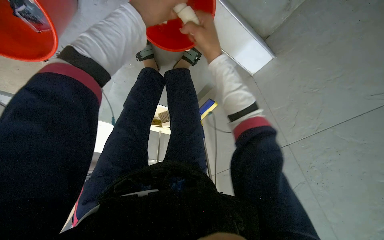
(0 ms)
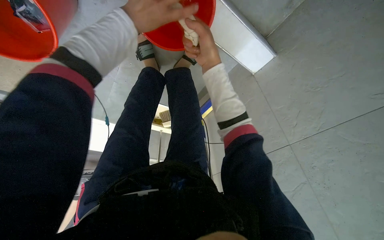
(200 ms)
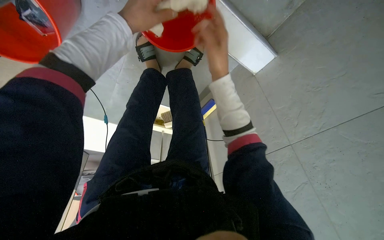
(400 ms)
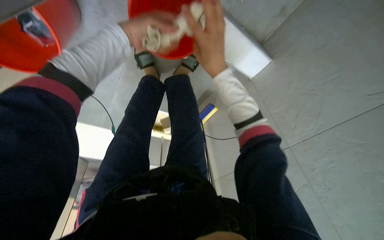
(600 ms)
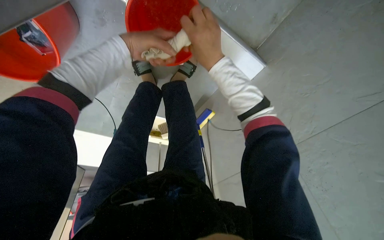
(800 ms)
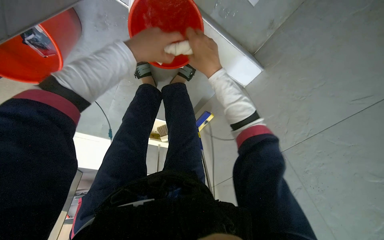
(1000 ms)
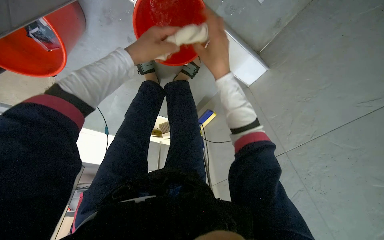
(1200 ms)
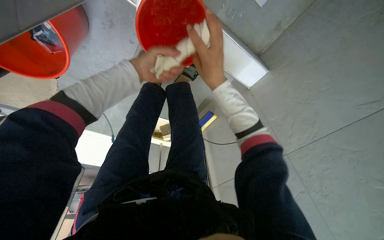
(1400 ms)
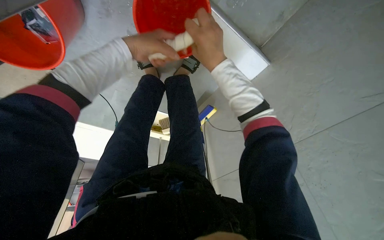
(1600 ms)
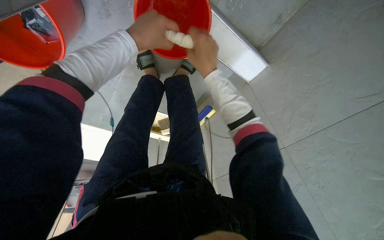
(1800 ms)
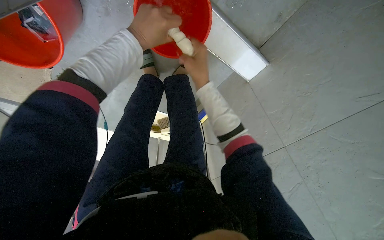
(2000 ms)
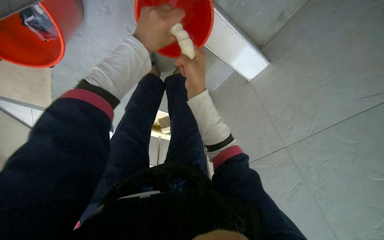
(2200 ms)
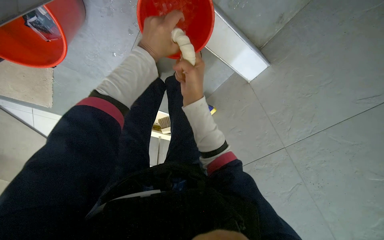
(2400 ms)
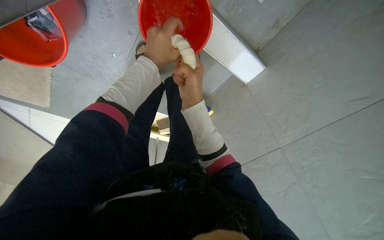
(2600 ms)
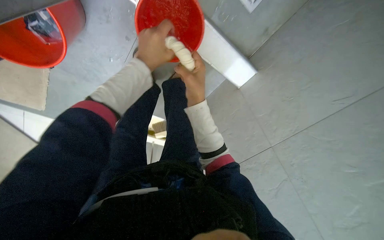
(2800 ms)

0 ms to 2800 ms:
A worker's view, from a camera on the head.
Job: preparing cleaning supplies.
The whole recording: Wringing cleaning cloth. The worker wrings a cleaning cloth into a red bucket.
0 ms to 1400 ms: The hands make small movements and keep their place.
1400 ms to 2800 ms: The right hand is displaced down the picture and nearer to the camera by about 15 cm.

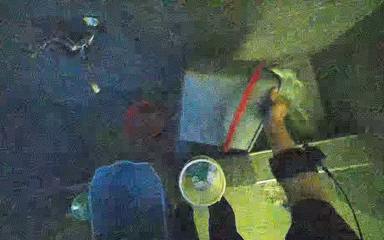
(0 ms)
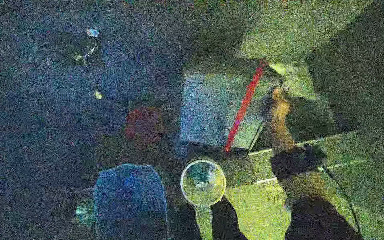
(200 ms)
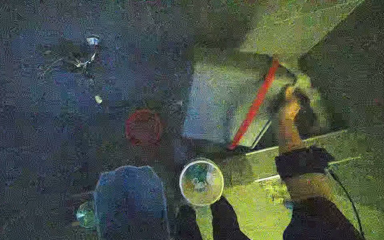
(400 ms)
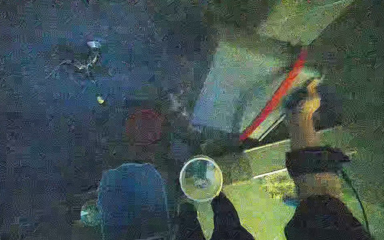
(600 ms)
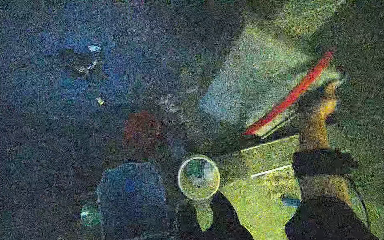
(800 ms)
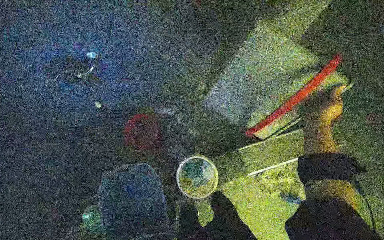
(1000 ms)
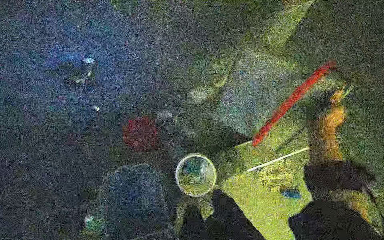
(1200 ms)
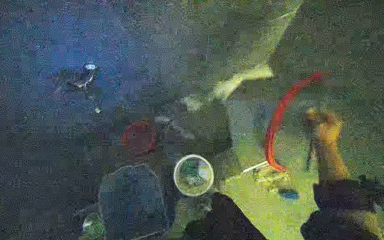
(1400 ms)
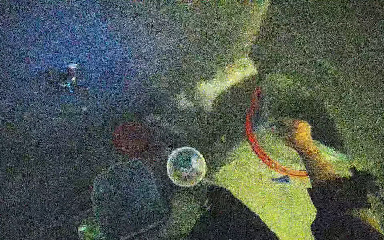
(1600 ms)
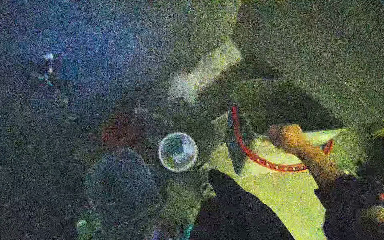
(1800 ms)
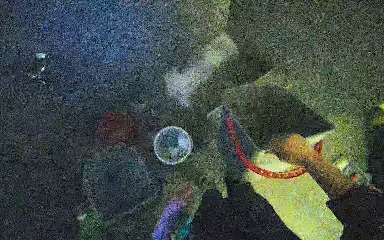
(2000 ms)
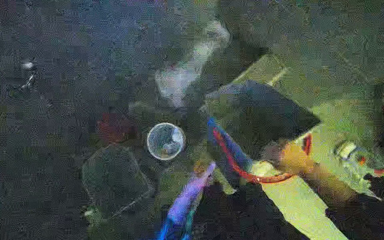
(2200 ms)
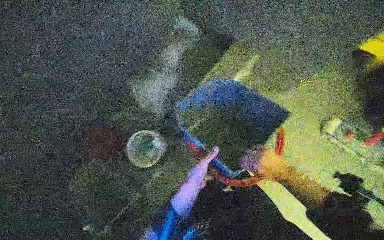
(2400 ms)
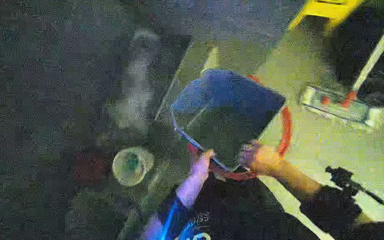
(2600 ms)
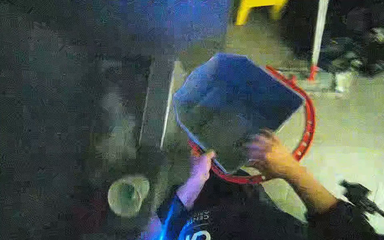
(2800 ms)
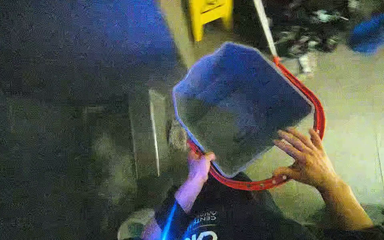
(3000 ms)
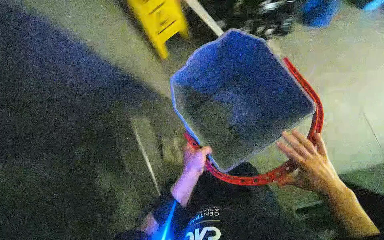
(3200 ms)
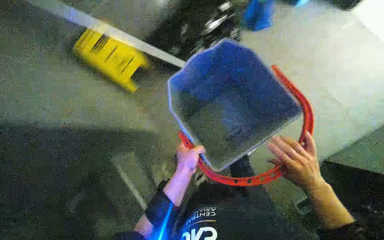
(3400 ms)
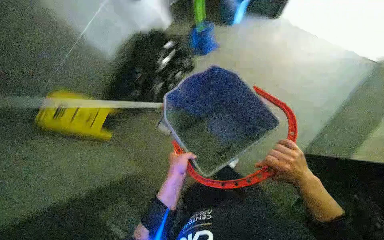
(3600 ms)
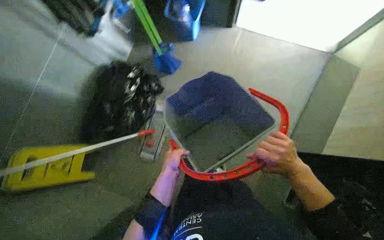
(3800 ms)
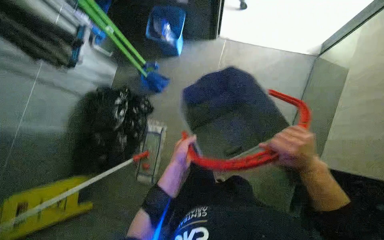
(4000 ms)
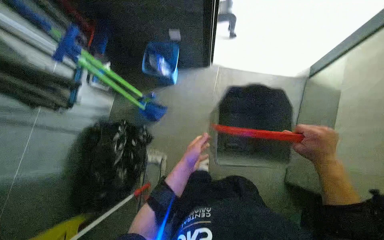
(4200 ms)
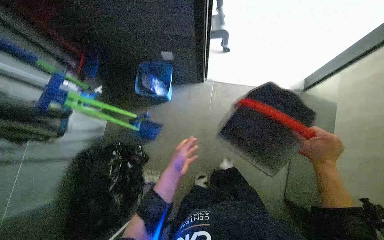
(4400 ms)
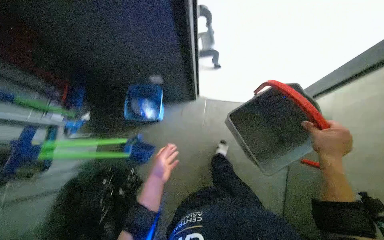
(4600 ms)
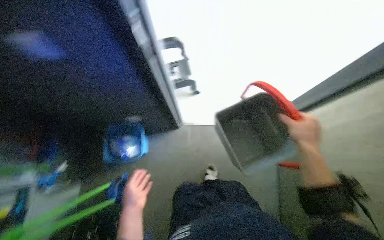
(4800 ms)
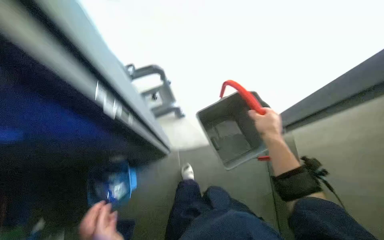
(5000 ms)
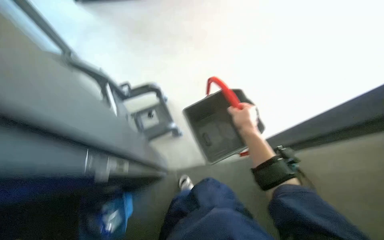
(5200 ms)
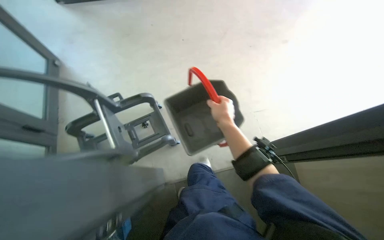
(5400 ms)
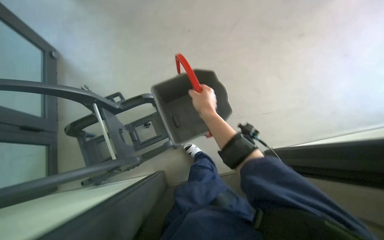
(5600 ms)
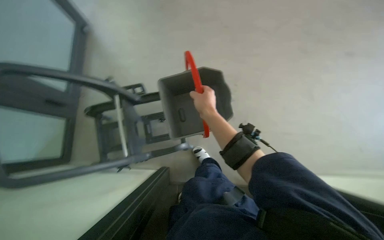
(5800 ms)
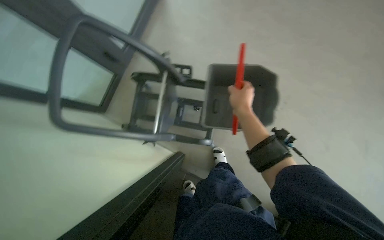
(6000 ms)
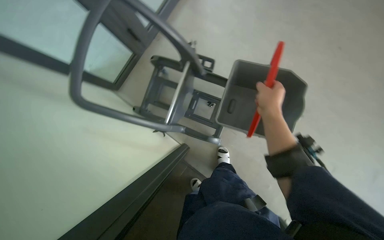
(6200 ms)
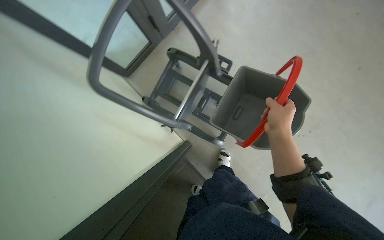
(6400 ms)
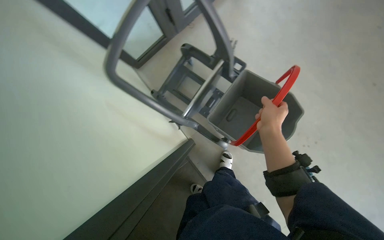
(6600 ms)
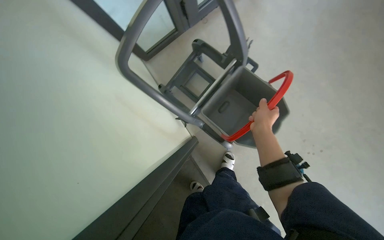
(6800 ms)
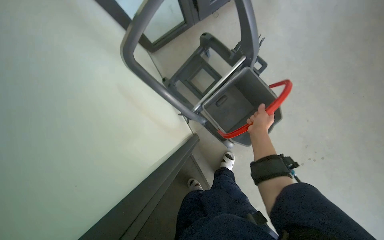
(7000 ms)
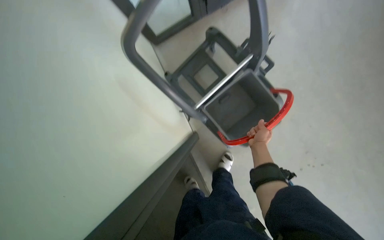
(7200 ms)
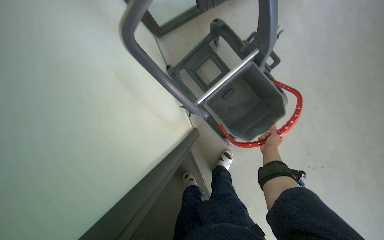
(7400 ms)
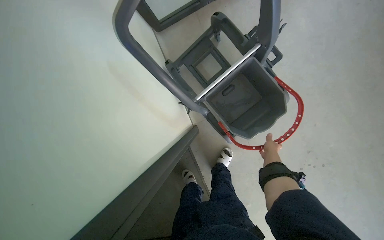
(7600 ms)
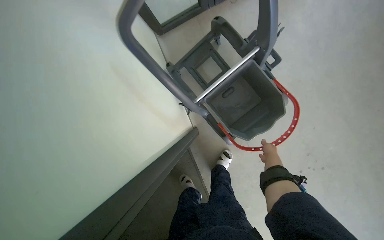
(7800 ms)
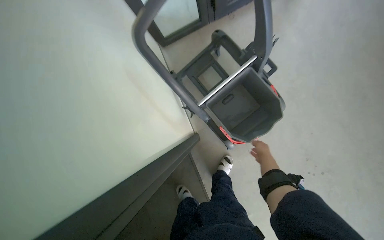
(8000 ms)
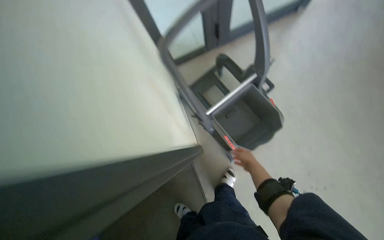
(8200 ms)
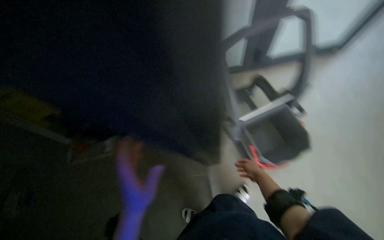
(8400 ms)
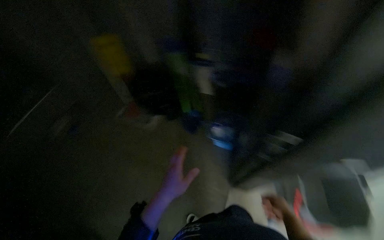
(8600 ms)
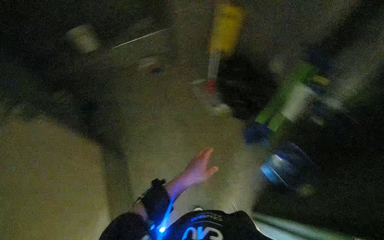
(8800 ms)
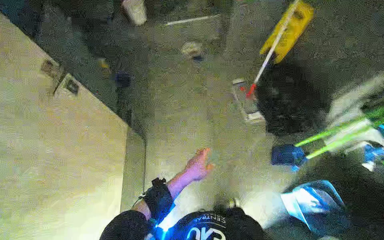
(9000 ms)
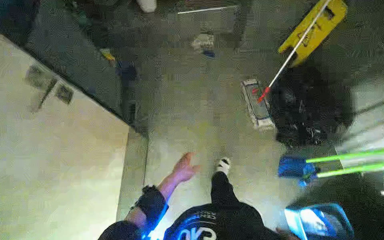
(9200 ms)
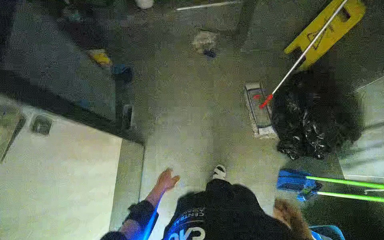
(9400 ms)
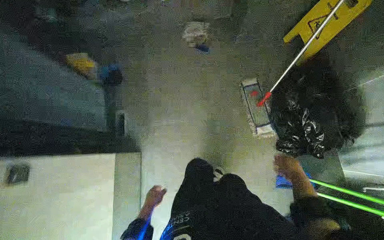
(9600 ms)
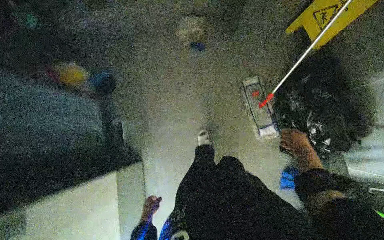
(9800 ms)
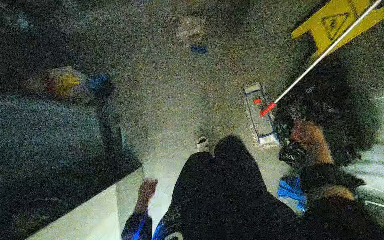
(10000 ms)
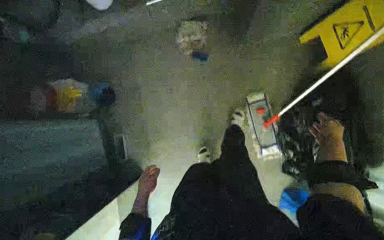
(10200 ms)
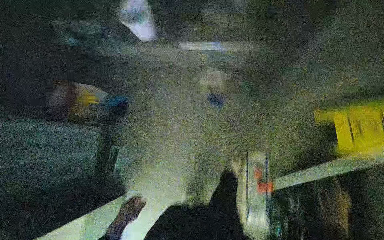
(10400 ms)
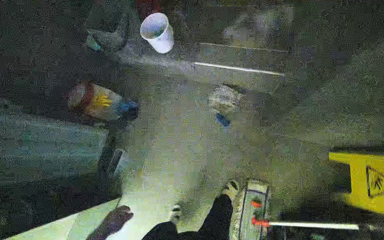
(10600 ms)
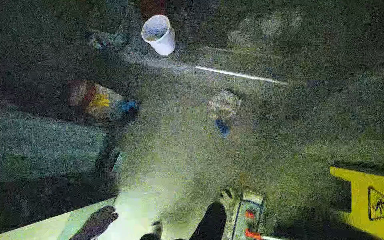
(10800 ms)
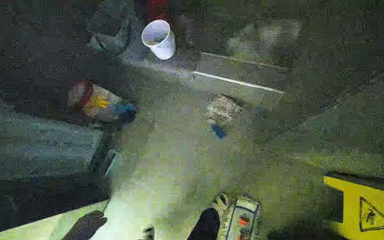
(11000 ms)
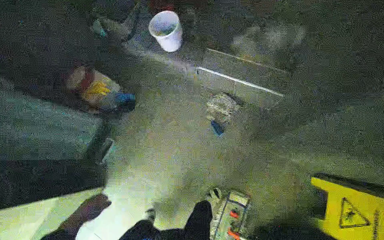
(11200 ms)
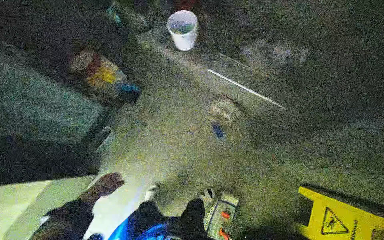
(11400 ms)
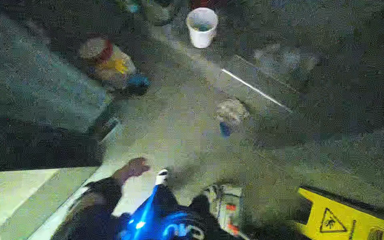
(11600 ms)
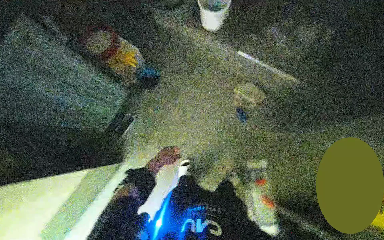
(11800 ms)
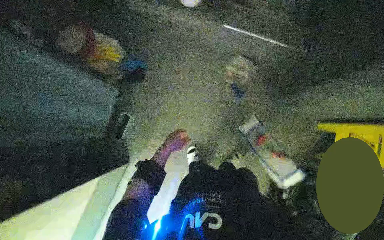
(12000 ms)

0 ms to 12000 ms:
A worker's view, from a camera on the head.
Job: preparing cleaning supplies.
The whole recording: Assembling and preparing cleaning equipment. The worker assembles the mop and prepares other cleaning equipment.
1600 ms to 3000 ms: The right hand goes approximately 15 cm down the picture.
3000 ms to 4400 ms: The wearer moves roughly 50 cm. The wearer looks roughly 35 degrees further to the right.
4400 ms to 6000 ms: The head travels roughly 80 cm.
6000 ms to 7600 ms: The scene rotates clockwise by some 40 degrees.
7600 ms to 9000 ms: The camera travels roughly 40 cm. The wearer's head swings roughly 35 degrees to the left. The view tips upward by roughly 20 degrees.
9000 ms to 10400 ms: The camera travels roughly 90 cm. The wearer looks about 20 degrees further downward.
10400 ms to 12000 ms: The left hand travels up the picture by about 10 cm.

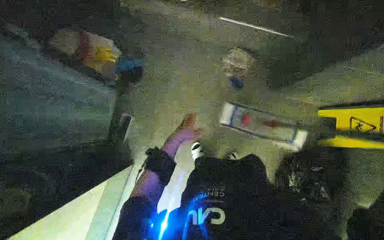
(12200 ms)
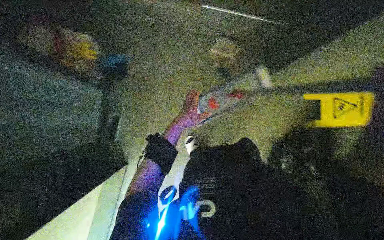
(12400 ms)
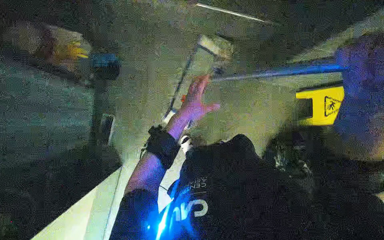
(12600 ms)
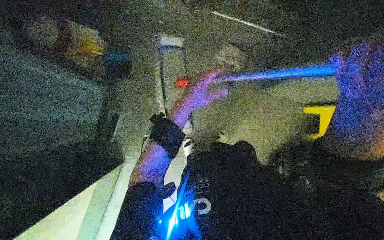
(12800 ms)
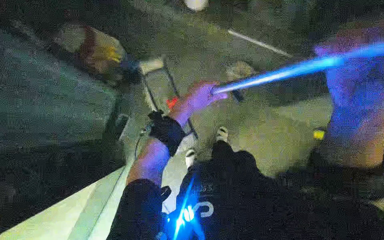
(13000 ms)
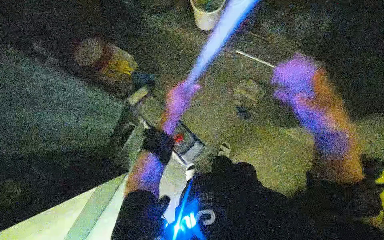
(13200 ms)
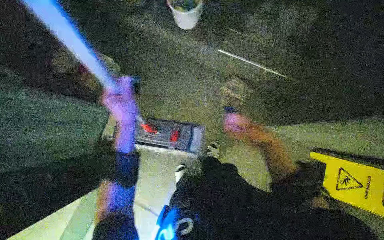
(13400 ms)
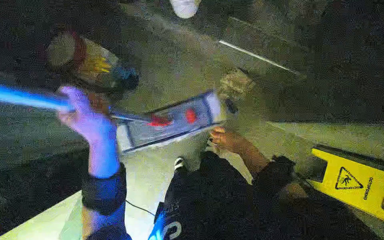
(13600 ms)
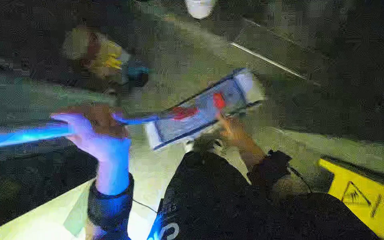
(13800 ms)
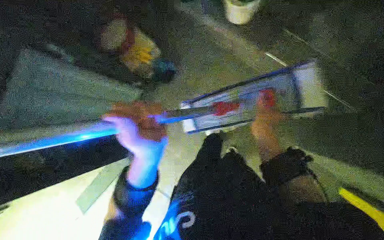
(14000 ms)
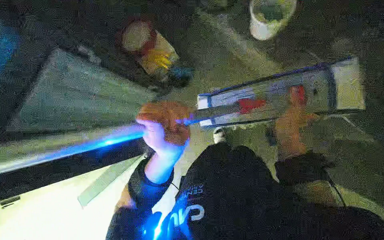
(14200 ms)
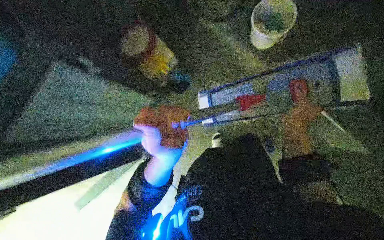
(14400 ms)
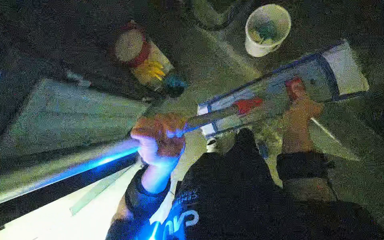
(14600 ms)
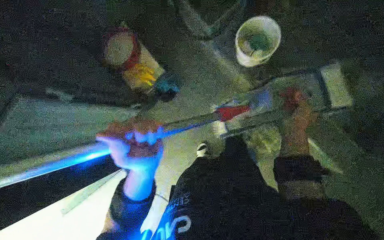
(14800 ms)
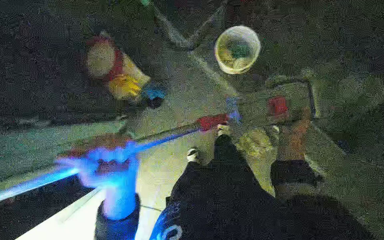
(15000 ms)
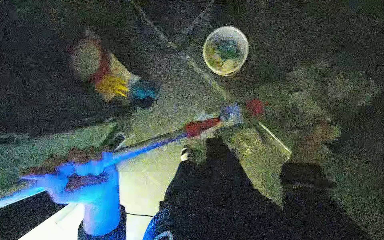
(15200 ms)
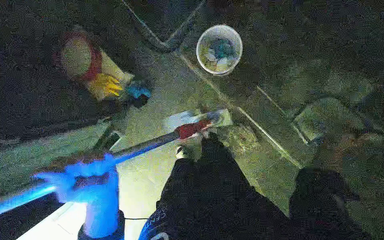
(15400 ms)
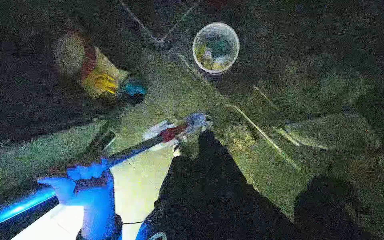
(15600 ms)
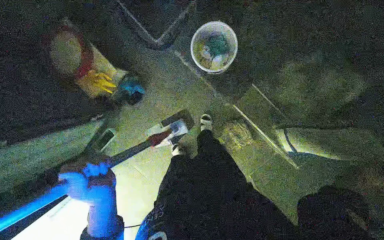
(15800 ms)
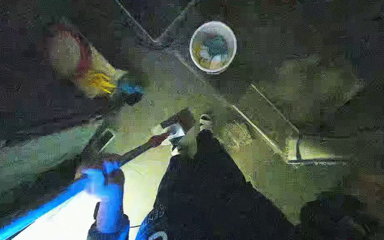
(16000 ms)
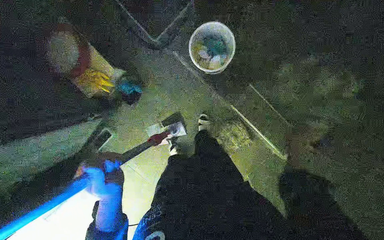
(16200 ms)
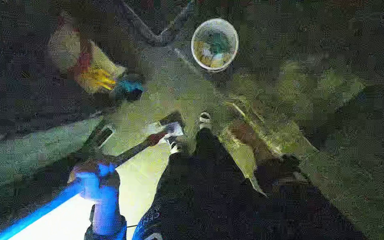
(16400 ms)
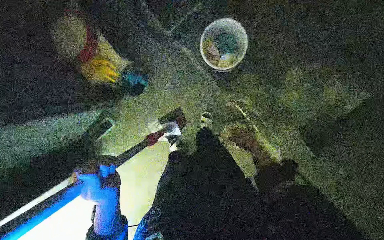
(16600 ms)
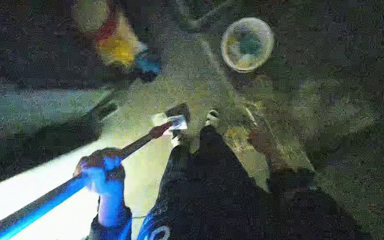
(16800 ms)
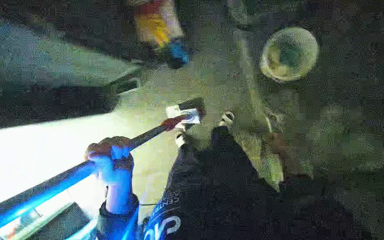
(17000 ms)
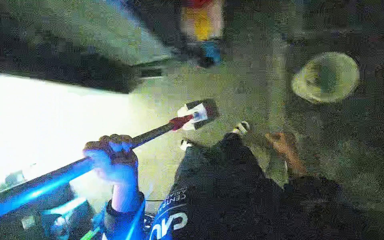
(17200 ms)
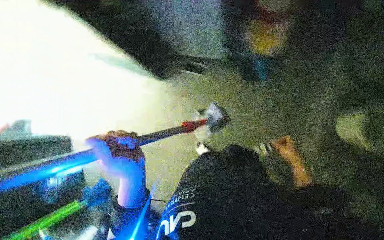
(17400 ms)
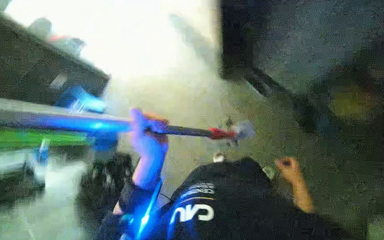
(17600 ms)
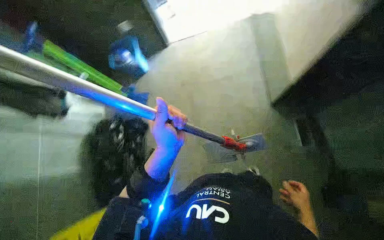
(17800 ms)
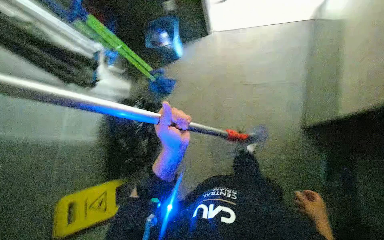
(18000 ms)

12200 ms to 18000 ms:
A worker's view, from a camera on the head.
Job: preparing cleaning supplies.
The whole recording: Assembling and preparing cleaning equipment. The worker assembles the mop and prepares other cleaning equipment.
12200 ms to 13600 ms: The left hand shifts about 30 cm nearer to the camera and to the left.
13600 ms to 15000 ms: The right hand travels to the right by approximately 20 cm.
15000 ms to 16600 ms: The left hand reaches roughly 10 cm farther from the camera, then returns.
16600 ms to 18000 ms: The wearer looks some 50 degrees further to the left. The camera pitches downward, by roughly 15 degrees.
